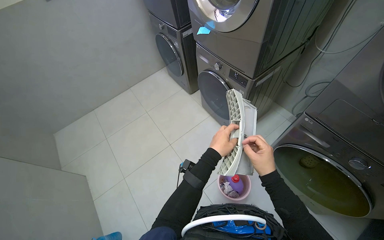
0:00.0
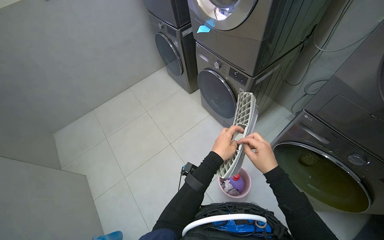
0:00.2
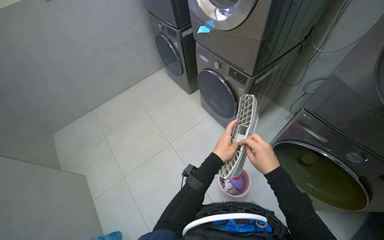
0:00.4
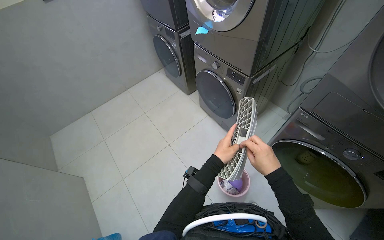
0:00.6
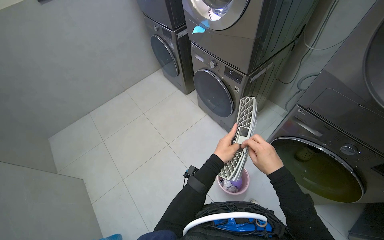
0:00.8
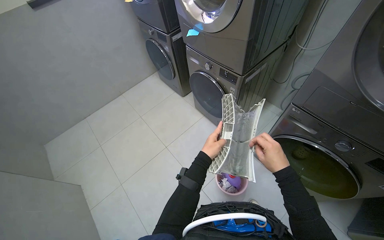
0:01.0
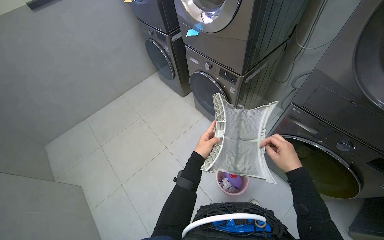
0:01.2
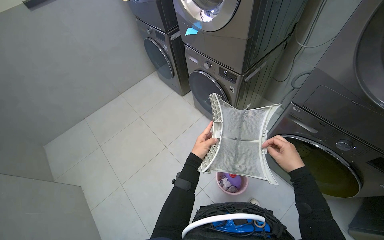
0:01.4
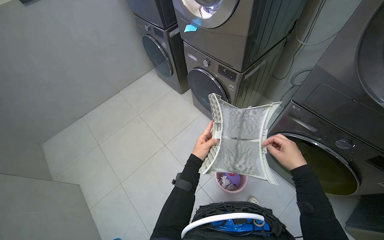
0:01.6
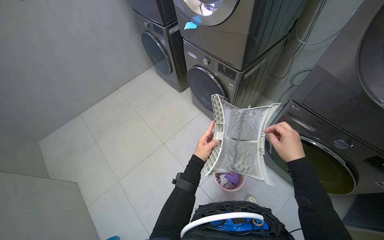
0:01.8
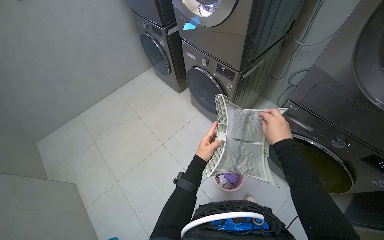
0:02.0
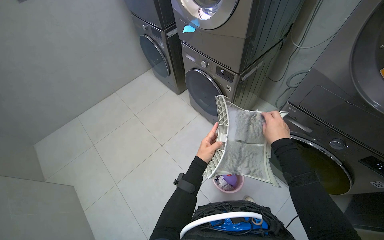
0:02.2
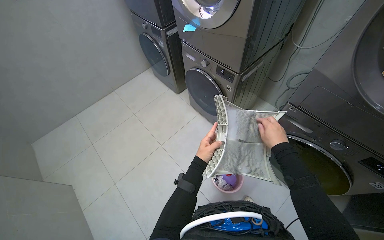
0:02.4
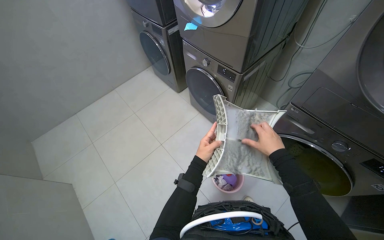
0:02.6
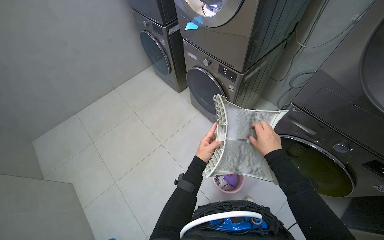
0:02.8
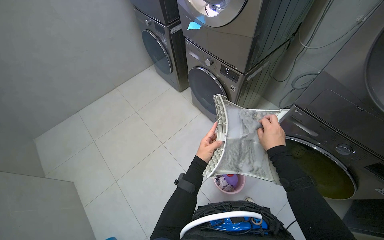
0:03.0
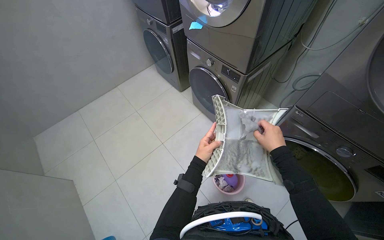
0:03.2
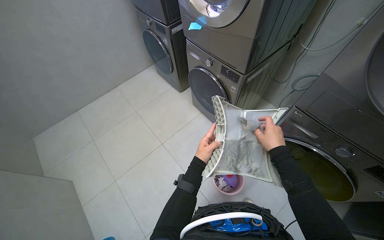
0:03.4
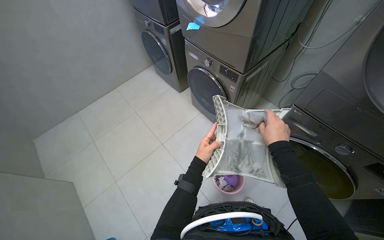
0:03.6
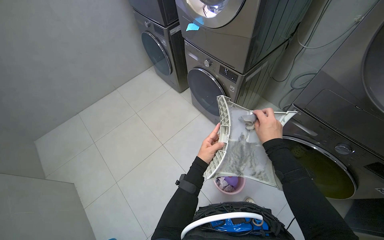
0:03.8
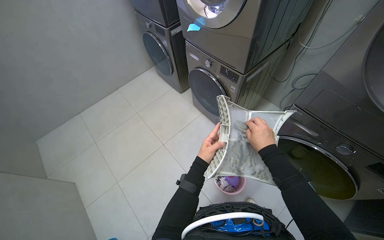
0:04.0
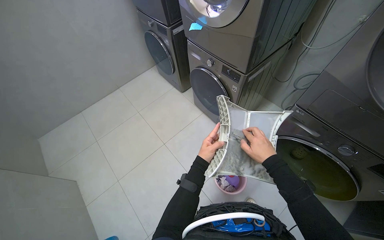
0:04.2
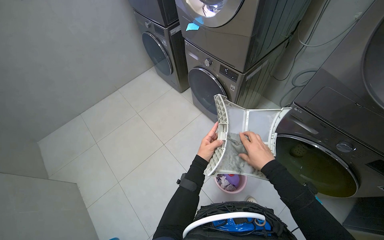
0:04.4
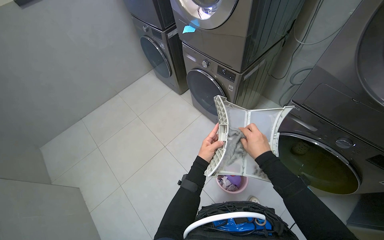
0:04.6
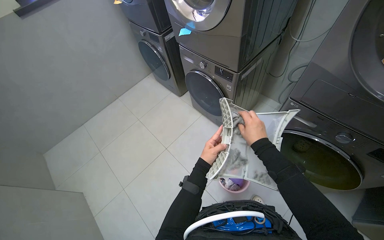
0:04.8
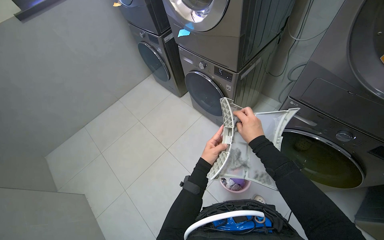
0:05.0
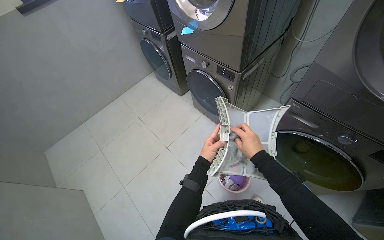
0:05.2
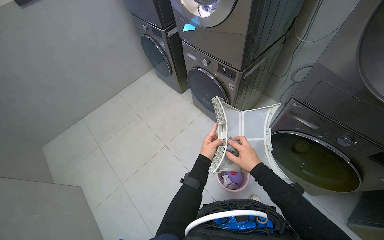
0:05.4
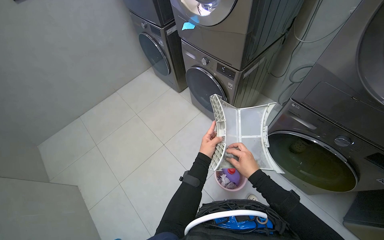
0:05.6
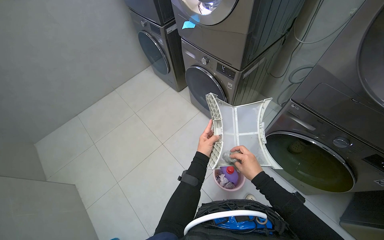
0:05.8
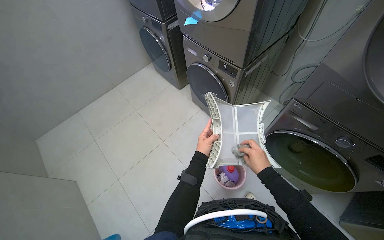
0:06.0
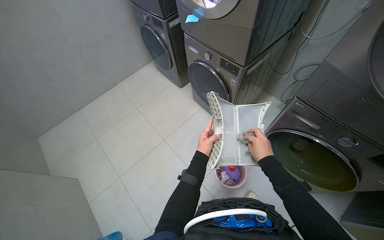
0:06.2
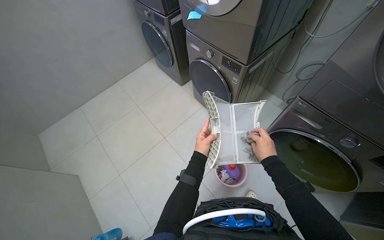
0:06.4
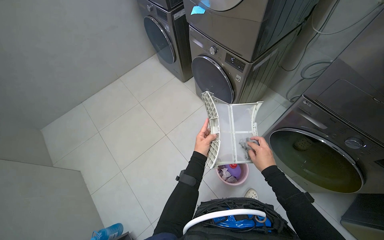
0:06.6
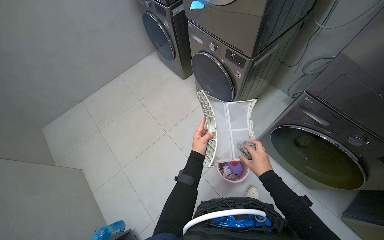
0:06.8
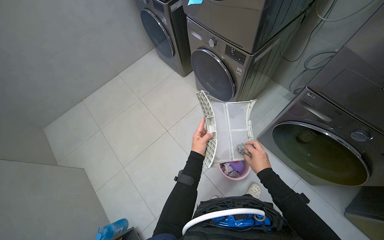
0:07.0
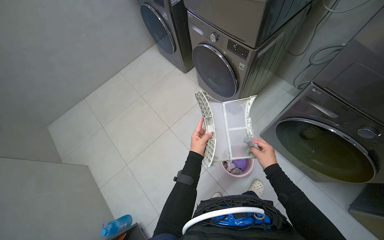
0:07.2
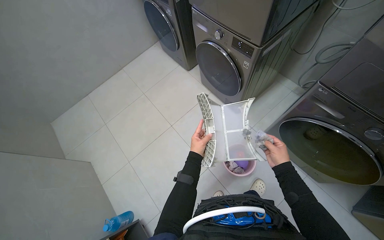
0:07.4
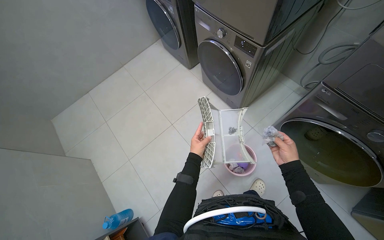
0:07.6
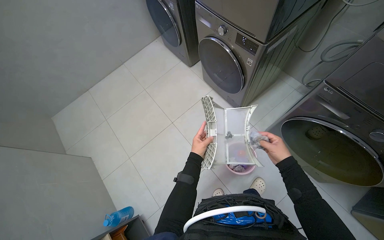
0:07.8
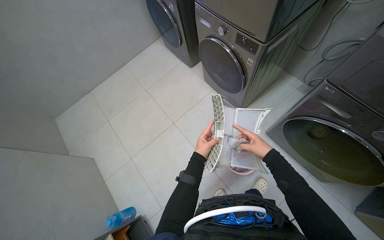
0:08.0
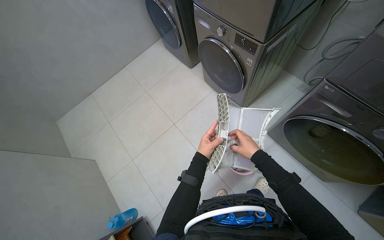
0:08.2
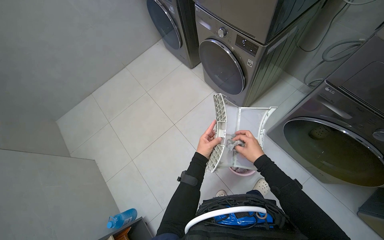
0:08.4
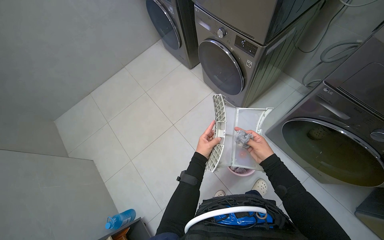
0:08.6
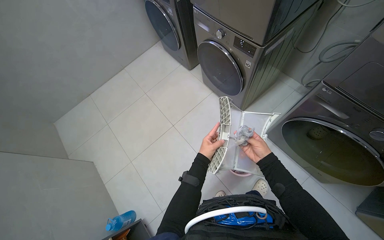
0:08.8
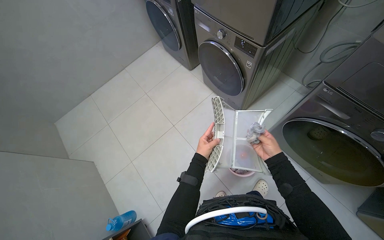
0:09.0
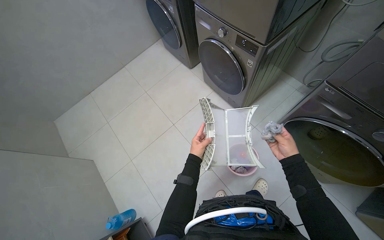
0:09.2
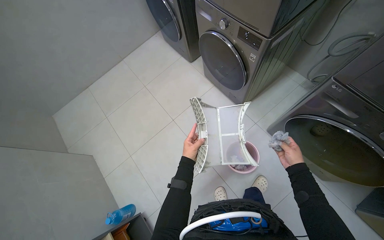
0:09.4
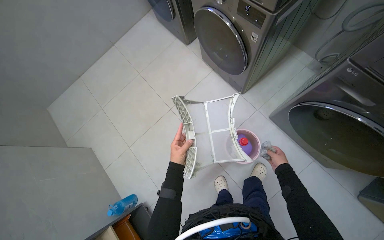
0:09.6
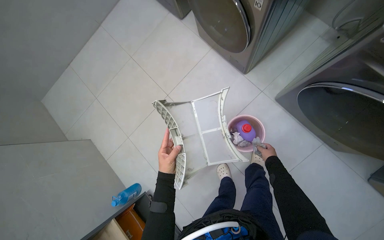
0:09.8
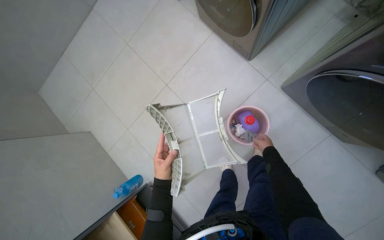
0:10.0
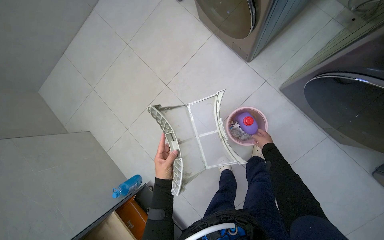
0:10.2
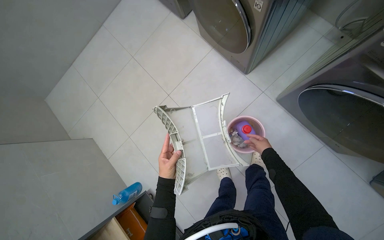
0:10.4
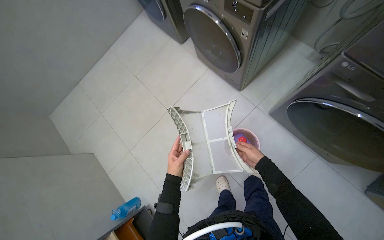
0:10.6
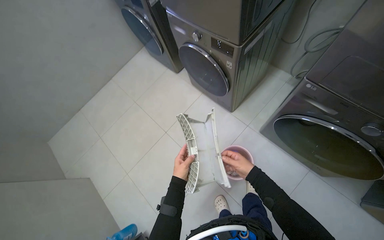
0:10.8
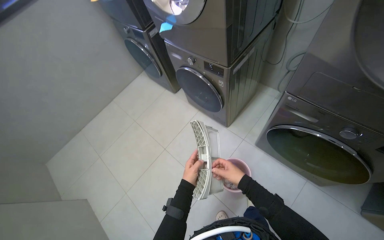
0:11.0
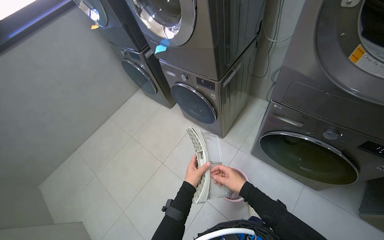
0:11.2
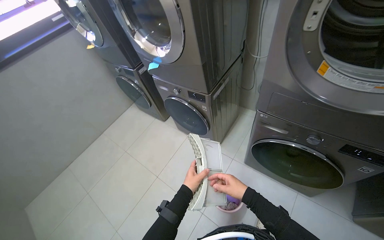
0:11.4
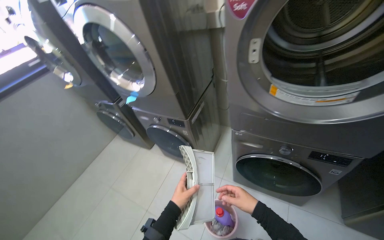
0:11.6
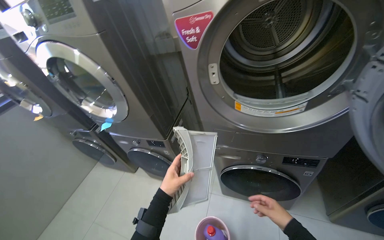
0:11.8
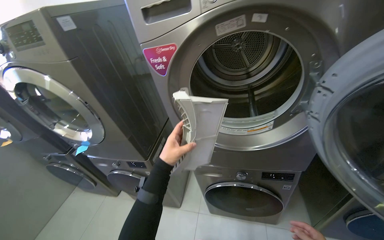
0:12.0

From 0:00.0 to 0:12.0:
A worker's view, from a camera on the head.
Job: managing laundry.
The whole recording: Cleaning dryer lint filters. The worker opens dryer doors, removes lint filters, cleans them, and disposes of the lint.
From 0:00.0 to 0:01.6: The right hand heads to the right, covering about 10 cm.
From 0:03.0 to 0:04.4: The hands make small movements and keep their place.
From 0:04.4 to 0:06.0: The hands make small movements and keep their place.
From 0:06.0 to 0:07.6: The left hand moves farther from the camera, approximately 10 cm.
From 0:09.0 to 0:10.4: The camera pitches downward, by roughly 20 degrees. The right hand shifts about 25 cm farther from the camera.
From 0:10.4 to 0:12.0: The head travels roughly 50 cm. The head rotates some 35 degrees to the right. The wearer looks approximately 55 degrees further upward.

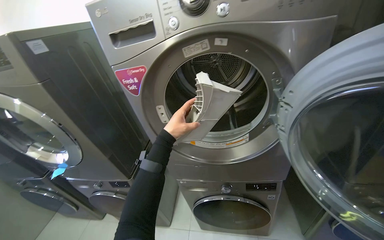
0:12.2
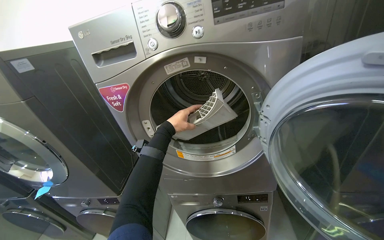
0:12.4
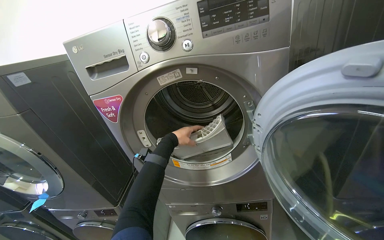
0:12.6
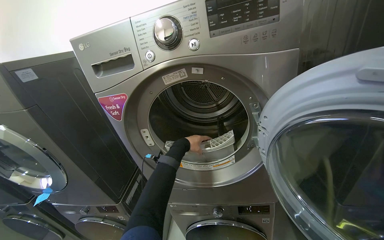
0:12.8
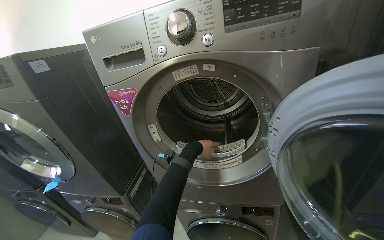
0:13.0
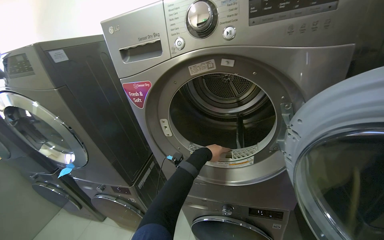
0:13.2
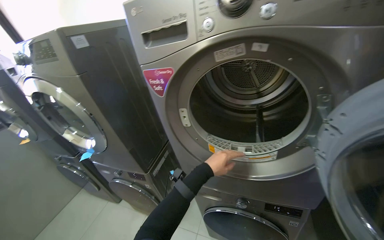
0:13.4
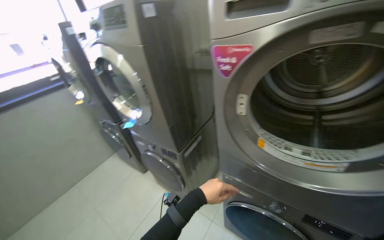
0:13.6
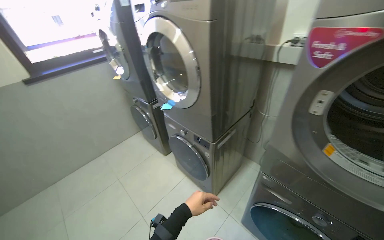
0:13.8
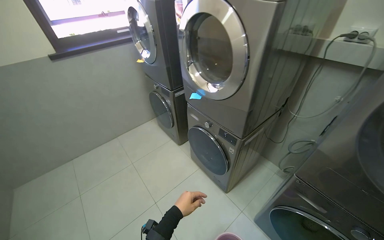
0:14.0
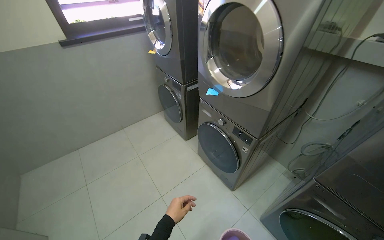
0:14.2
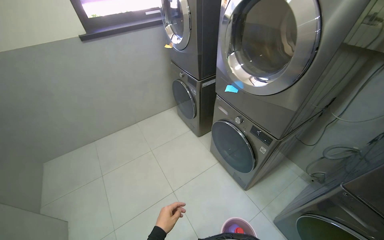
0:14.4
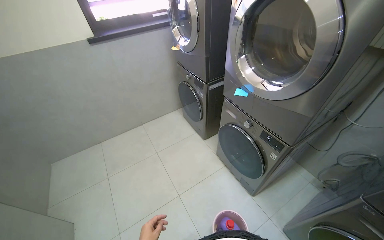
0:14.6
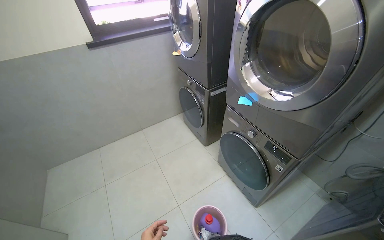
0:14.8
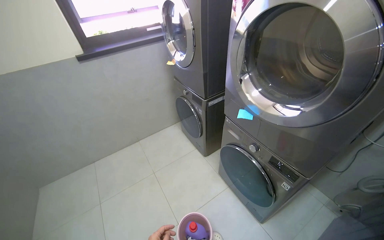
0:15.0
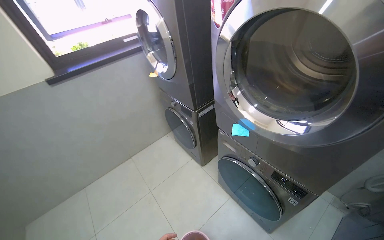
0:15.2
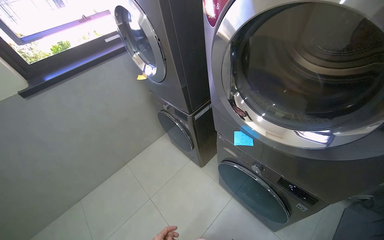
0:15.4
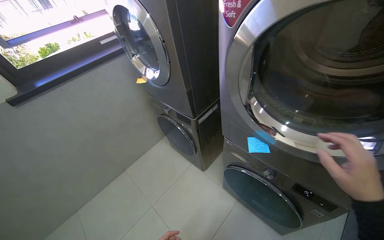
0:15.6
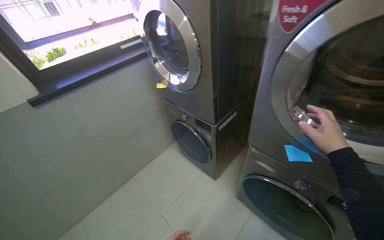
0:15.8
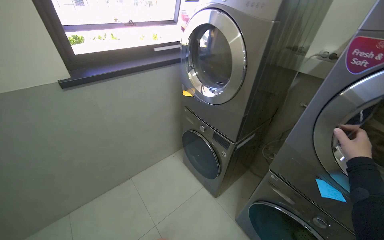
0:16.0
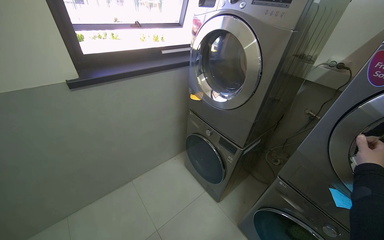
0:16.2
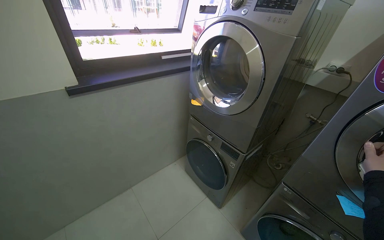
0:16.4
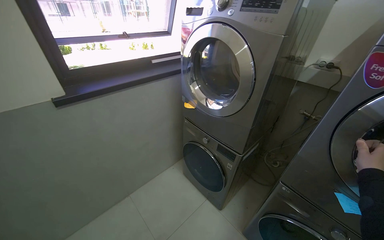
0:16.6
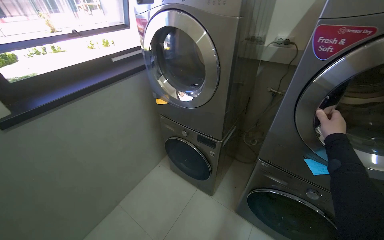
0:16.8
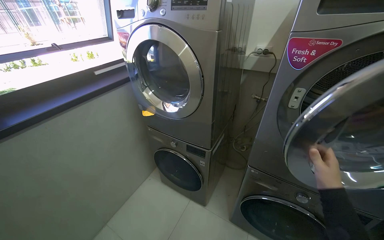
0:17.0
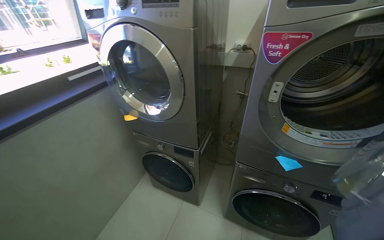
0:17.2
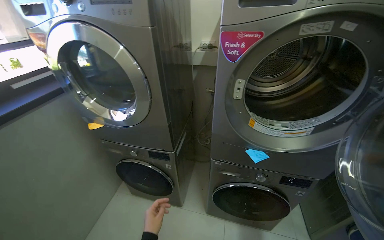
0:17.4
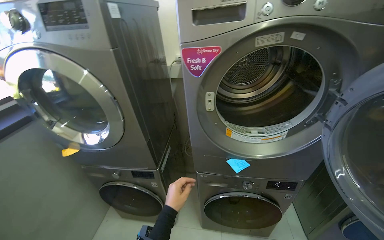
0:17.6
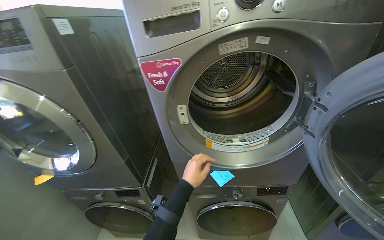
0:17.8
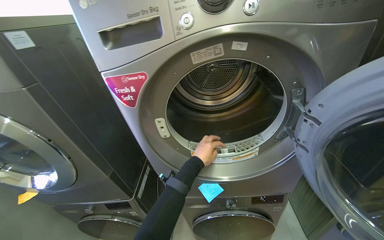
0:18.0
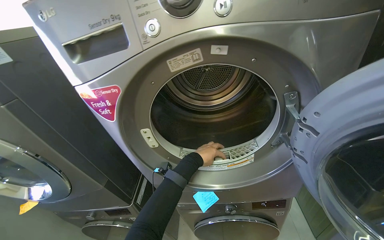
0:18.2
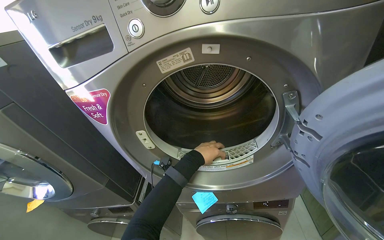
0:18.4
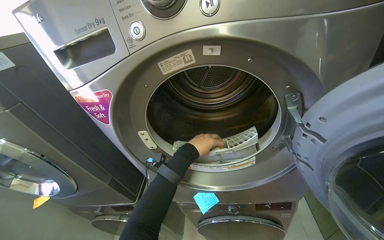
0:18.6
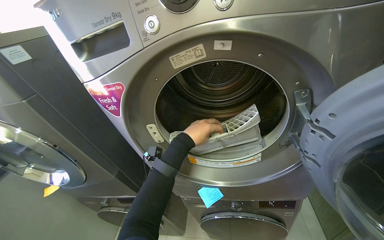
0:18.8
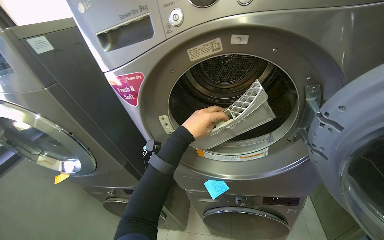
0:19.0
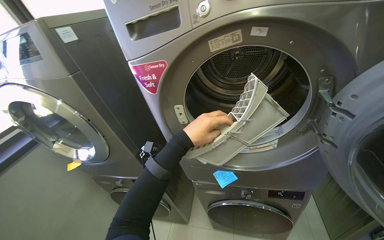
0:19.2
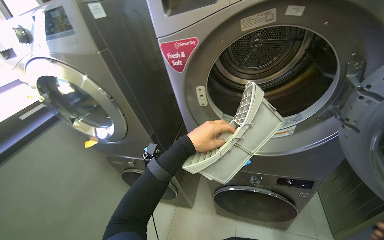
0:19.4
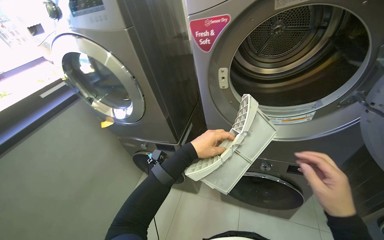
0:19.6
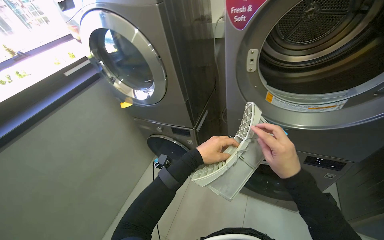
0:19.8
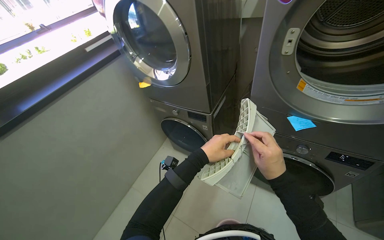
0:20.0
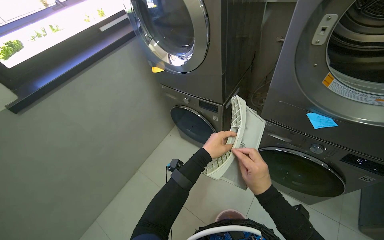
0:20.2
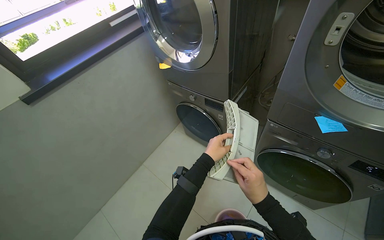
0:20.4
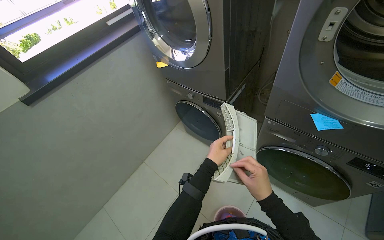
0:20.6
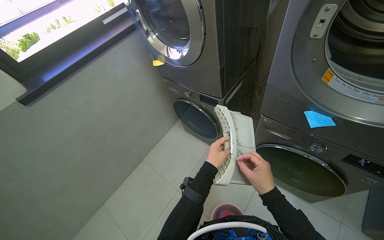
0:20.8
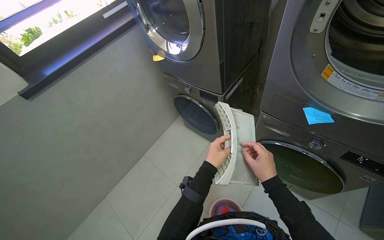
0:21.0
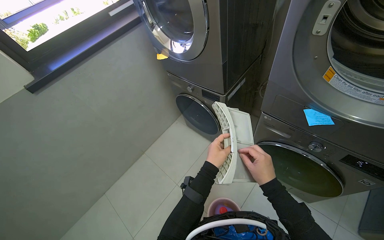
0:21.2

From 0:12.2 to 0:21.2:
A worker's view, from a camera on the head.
Job: managing laundry.
The whole recording: Cleaning dryer lint filters. The worker opens dryer doors, removes lint filters, cleans them, and disposes of the lint.
From 0:12.2 to 0:13.8: The head rotates about 35 degrees to the left.
From 0:13.8 to 0:15.2: The wearer moves approximately 50 cm.
From 0:15.2 to 0:16.6: The camera travels to the left, about 50 cm.
From 0:16.6 to 0:18.2: The wearer moves some 50 cm. The wearer looks approximately 45 degrees further to the right.
From 0:18.2 to 0:19.8: The head turns to the left by about 20 degrees. The view tilts some 10 degrees downward.
From 0:19.8 to 0:21.2: The wearer's head swings about 15 degrees to the left. The view tips downward by roughly 15 degrees. The right hand goes about 15 cm farther from the camera and down the picture.
